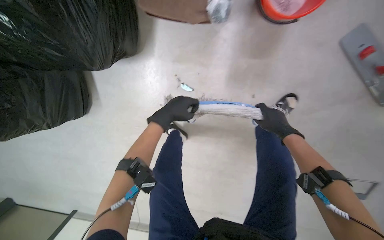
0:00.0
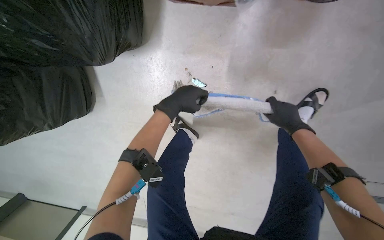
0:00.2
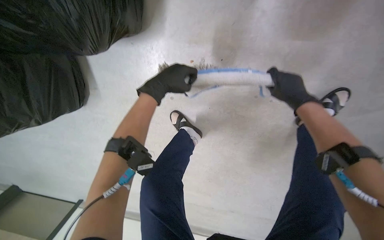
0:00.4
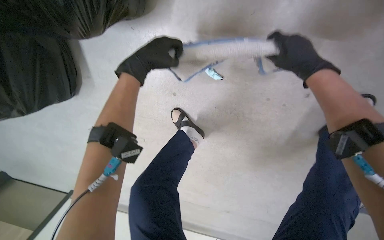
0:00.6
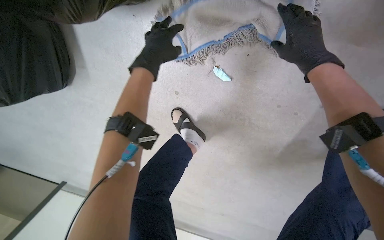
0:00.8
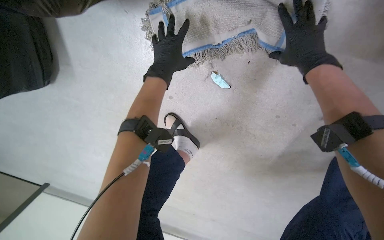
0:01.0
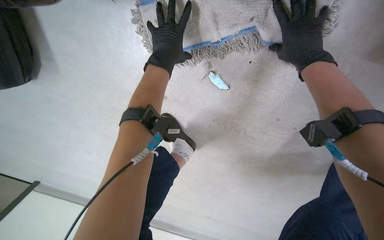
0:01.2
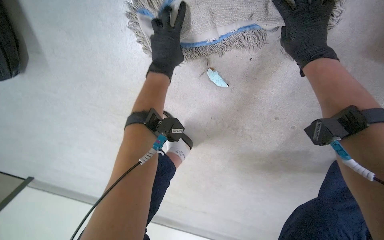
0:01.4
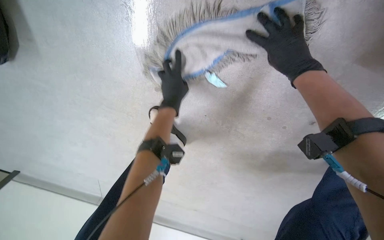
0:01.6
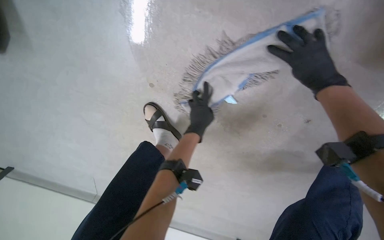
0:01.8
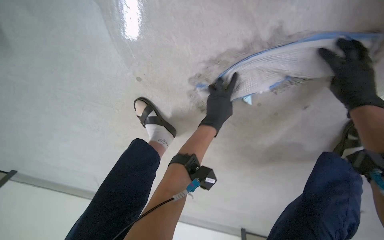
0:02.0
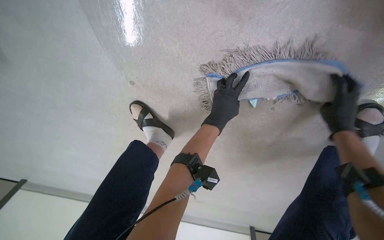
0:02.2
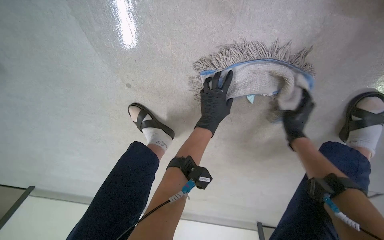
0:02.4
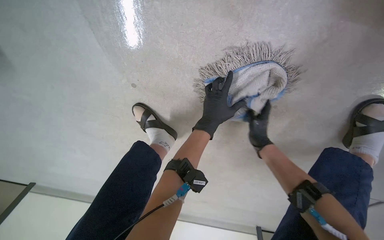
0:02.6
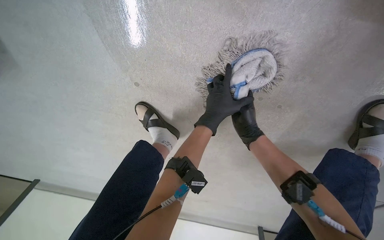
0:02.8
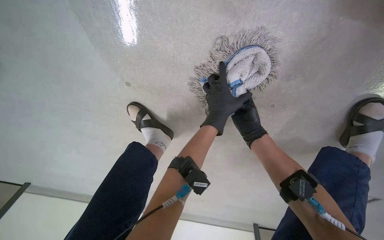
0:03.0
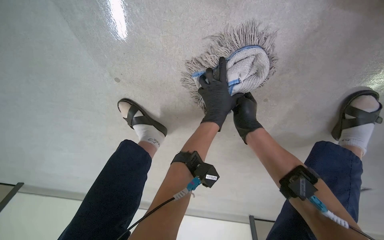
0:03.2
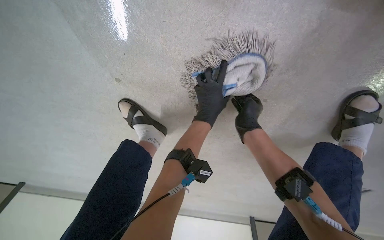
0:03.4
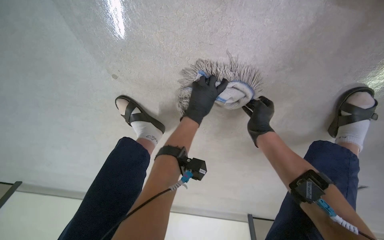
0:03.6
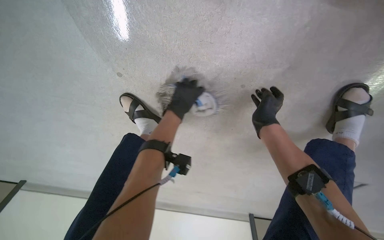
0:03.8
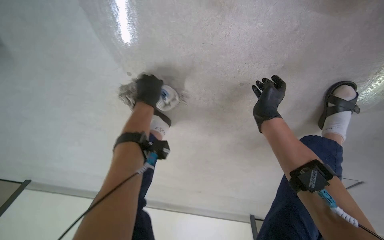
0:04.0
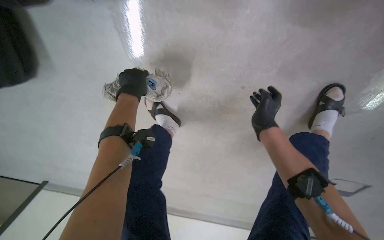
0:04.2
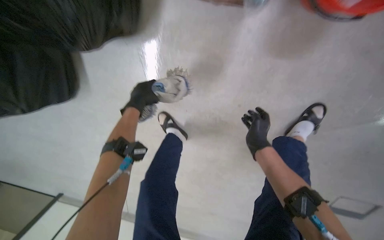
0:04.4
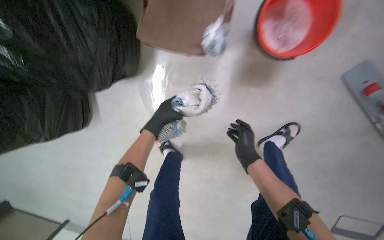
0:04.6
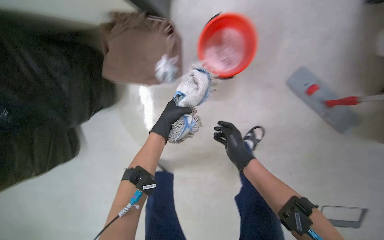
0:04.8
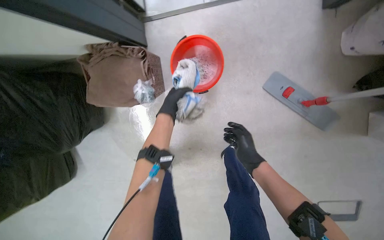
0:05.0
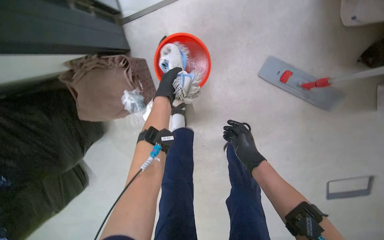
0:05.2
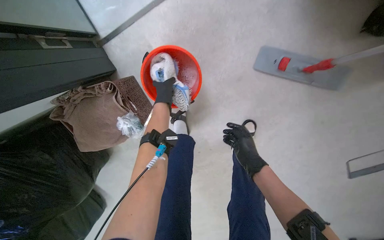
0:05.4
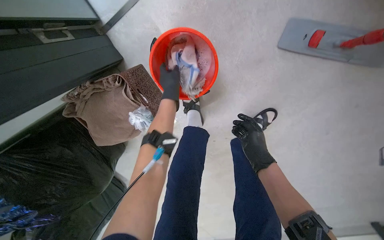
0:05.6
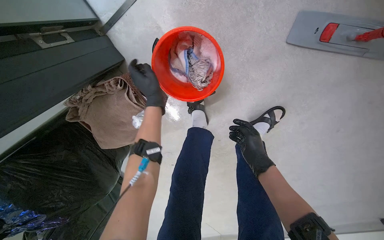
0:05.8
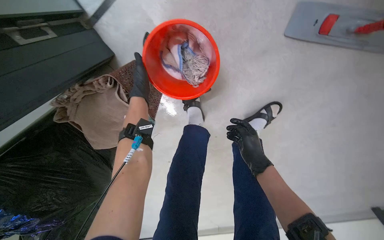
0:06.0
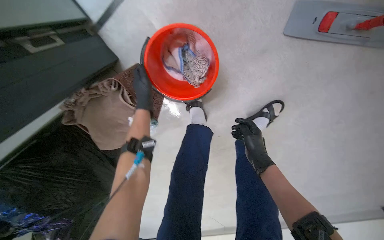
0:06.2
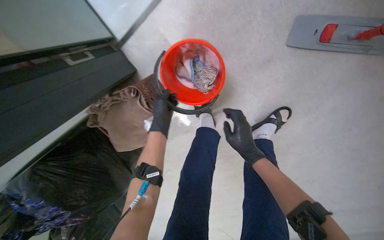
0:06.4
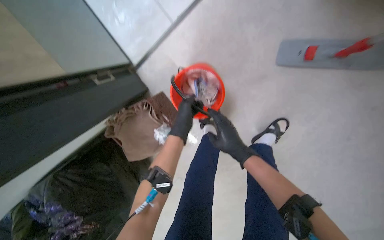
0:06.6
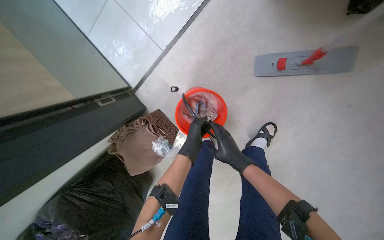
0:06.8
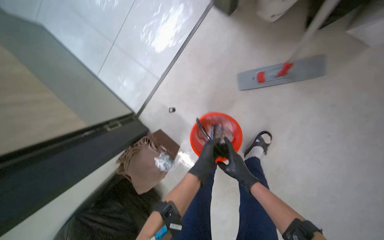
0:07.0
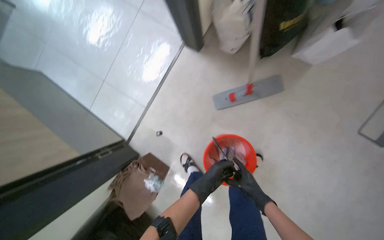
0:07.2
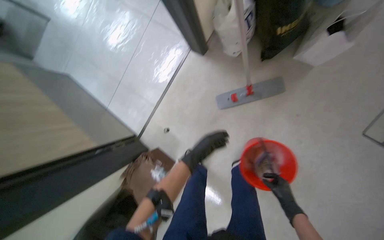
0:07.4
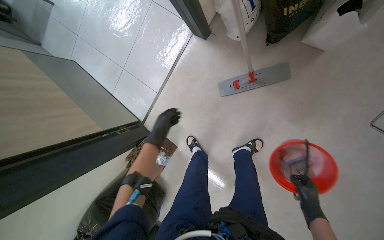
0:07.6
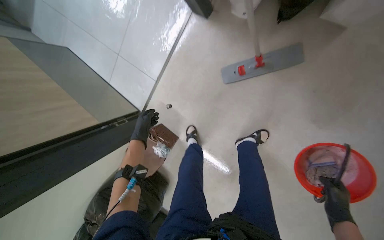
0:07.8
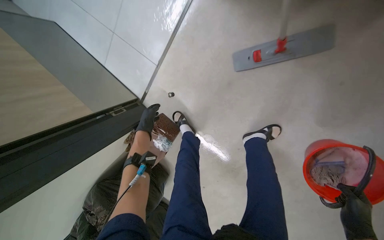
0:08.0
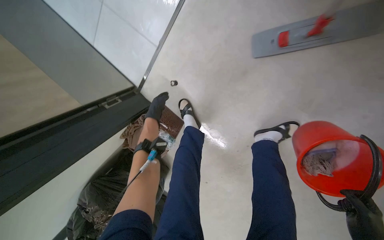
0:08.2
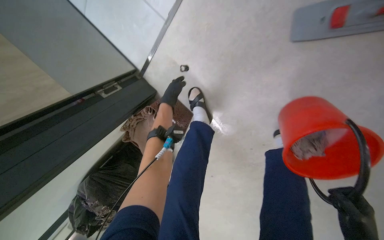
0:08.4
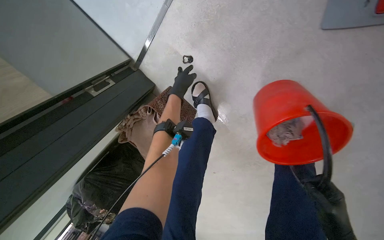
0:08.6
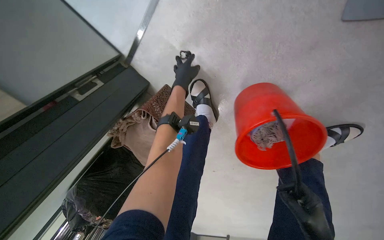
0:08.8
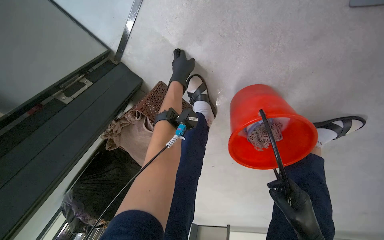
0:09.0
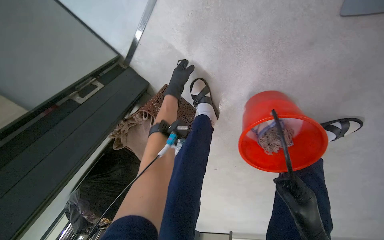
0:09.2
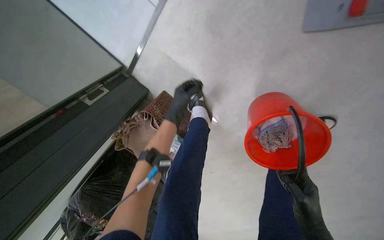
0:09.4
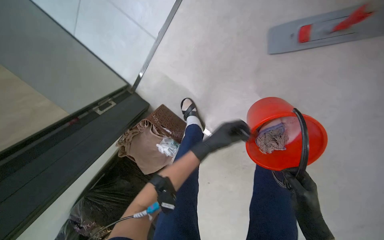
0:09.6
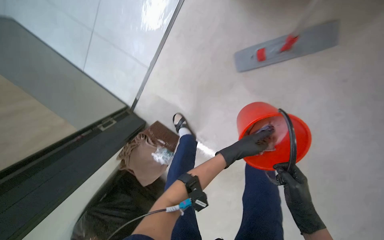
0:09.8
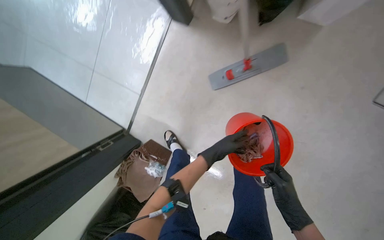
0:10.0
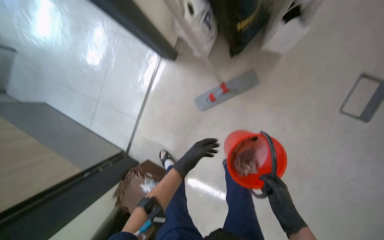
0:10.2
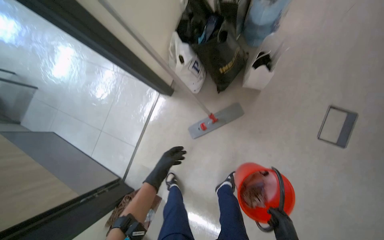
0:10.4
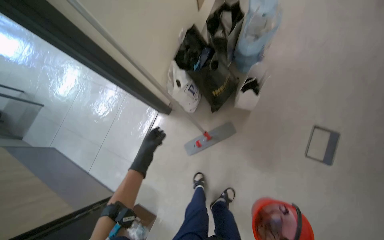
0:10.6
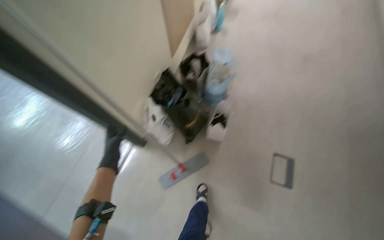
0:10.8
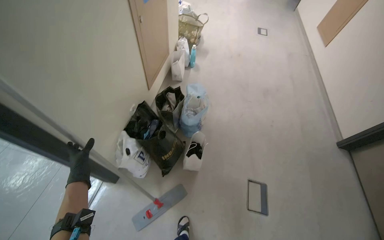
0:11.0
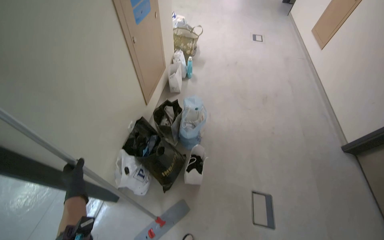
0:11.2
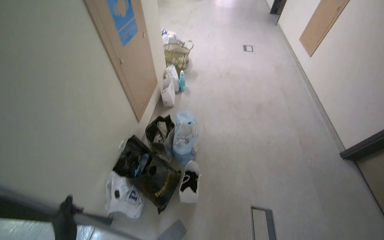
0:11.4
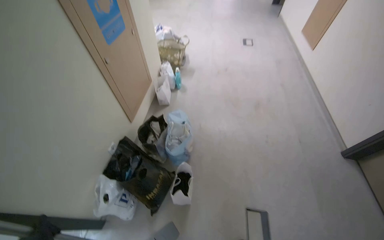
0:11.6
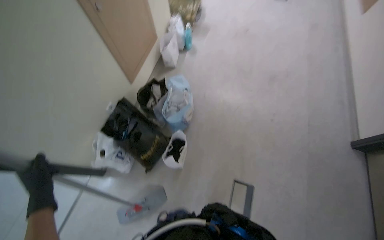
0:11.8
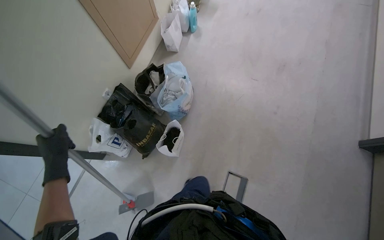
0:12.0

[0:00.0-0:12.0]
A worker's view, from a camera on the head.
Job: preparing cleaning supplies.
The whole recording: Cleaning mop head. The worker removes and wrings the mop pad in a bucket.
0:00.0 to 0:01.6: The camera is carried some 50 cm. The wearer looks roughly 20 degrees further downward.
0:03.0 to 0:04.4: The left hand is displaced to the left by about 35 cm.
0:04.4 to 0:06.0: The head travels roughly 50 cm. The scene rotates counterclockwise by about 40 degrees.
0:06.0 to 0:07.6: The camera is carried approximately 70 cm. The view swings roughly 20 degrees to the left. The wearer looks about 30 degrees further upward.
0:07.6 to 0:09.0: The camera is carried some 70 cm. The wearer looks roughly 40 degrees further downward.
0:09.0 to 0:10.4: The camera is carried roughly 90 cm. The view tips upward by roughly 55 degrees.
0:10.4 to 0:12.0: The camera is carried some 70 cm.

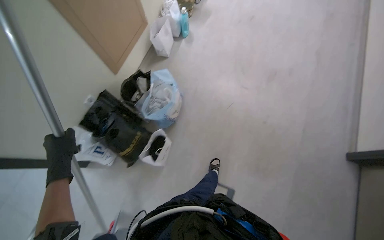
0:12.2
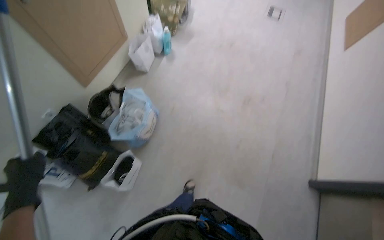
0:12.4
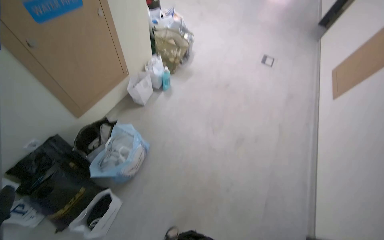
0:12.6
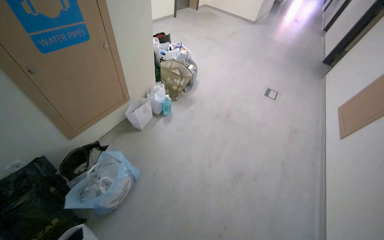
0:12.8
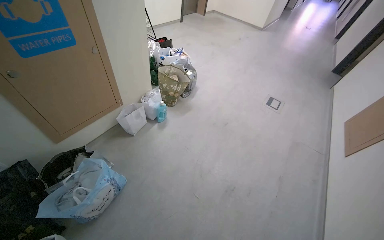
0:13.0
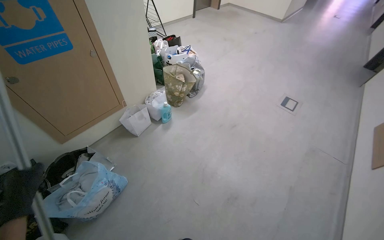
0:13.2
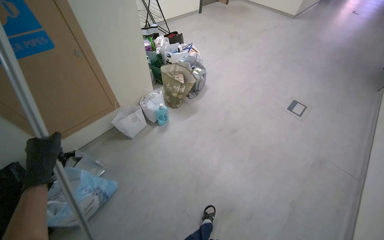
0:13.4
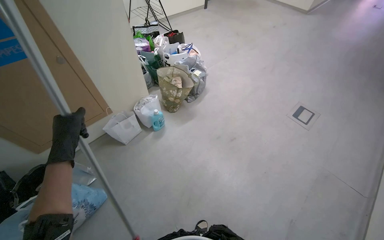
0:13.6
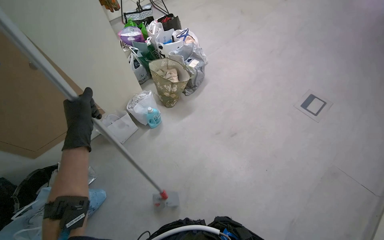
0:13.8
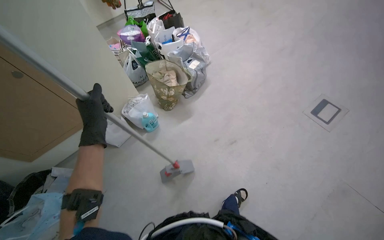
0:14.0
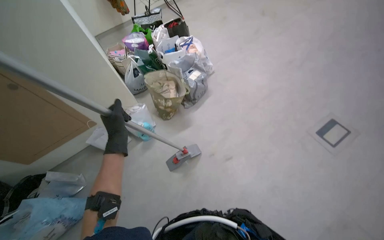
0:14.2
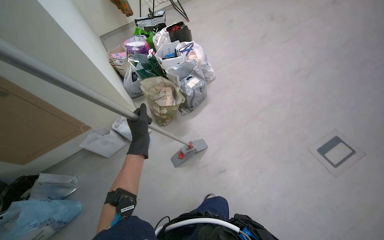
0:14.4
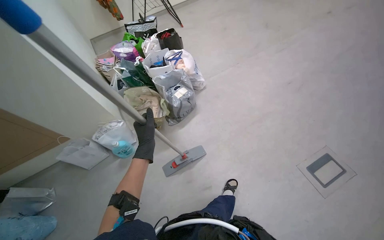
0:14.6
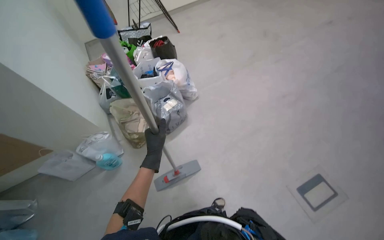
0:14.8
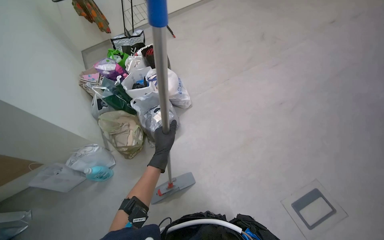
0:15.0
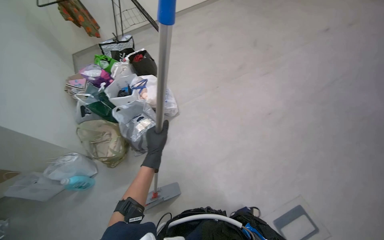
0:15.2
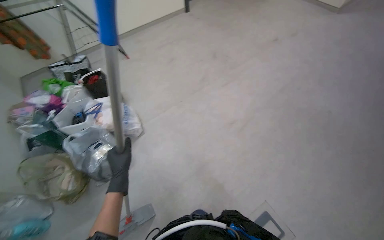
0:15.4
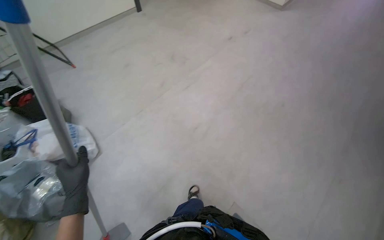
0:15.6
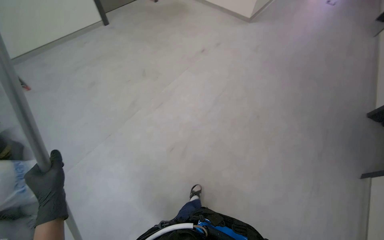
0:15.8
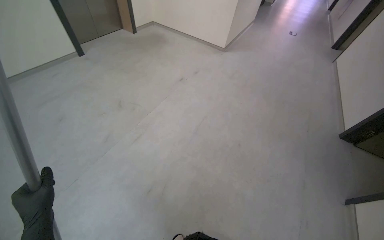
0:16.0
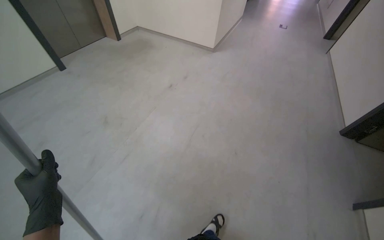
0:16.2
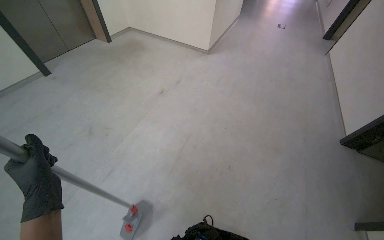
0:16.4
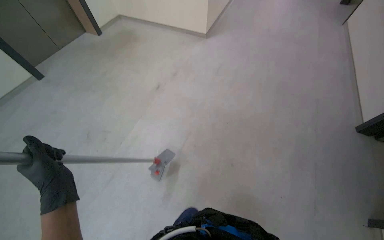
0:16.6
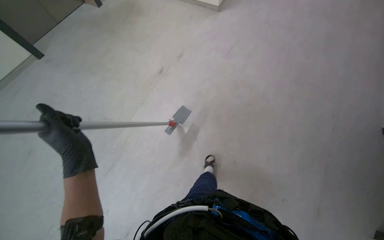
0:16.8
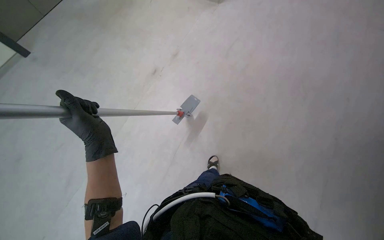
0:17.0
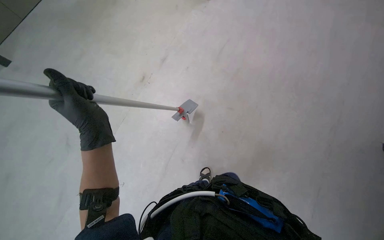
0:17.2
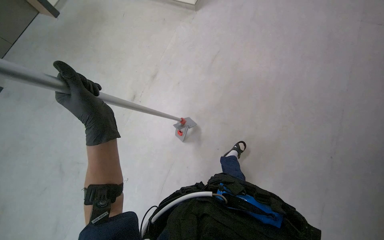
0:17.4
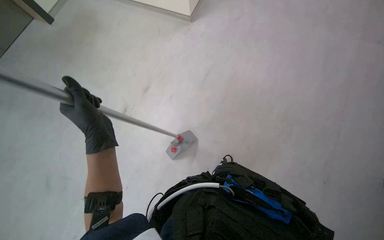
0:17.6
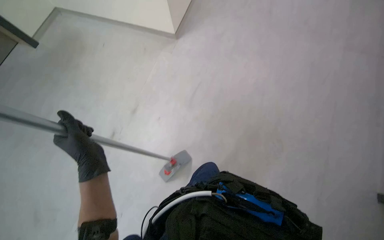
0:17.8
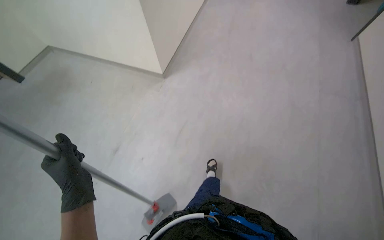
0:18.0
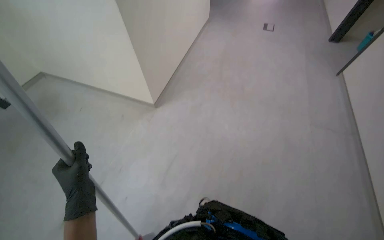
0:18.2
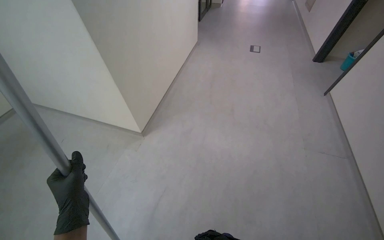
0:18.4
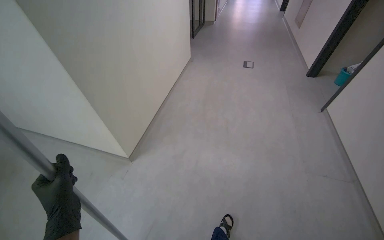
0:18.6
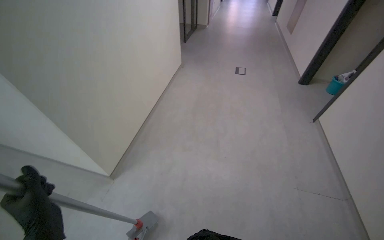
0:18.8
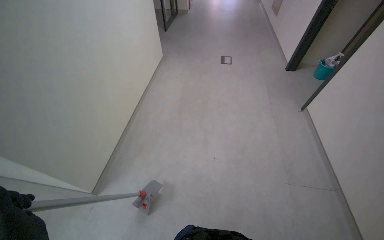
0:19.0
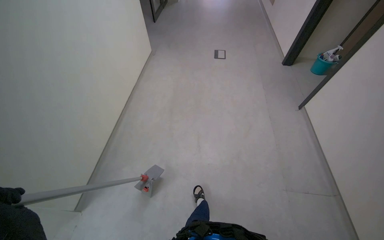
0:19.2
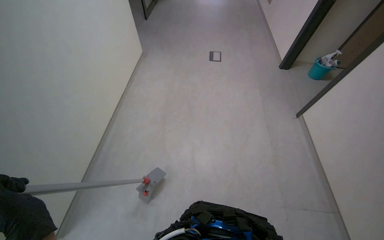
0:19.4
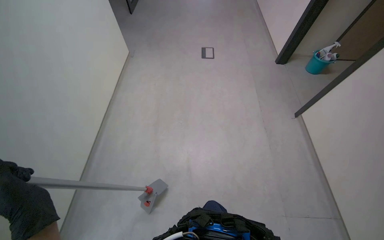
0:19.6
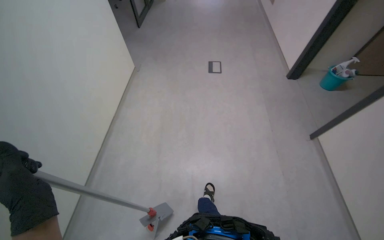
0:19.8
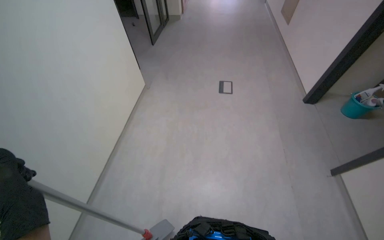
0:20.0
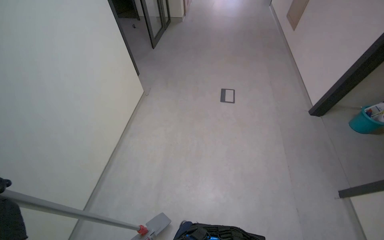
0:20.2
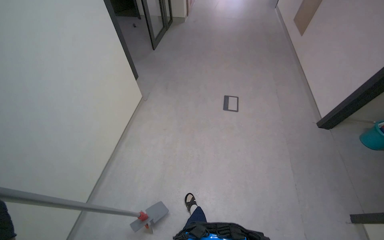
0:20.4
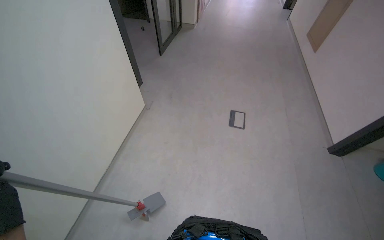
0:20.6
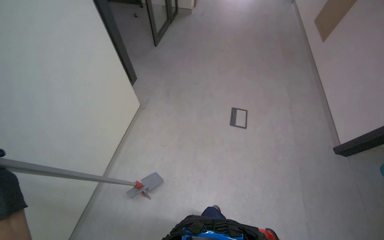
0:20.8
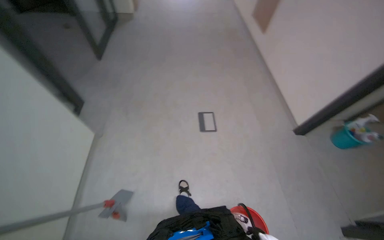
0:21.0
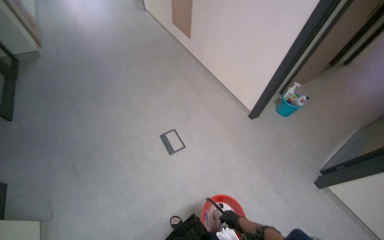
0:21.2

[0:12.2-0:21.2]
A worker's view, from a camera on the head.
Job: preparing cleaning supplies.
The whole recording: Cleaning mop head. The worker removes and wrings the mop pad in a bucket.
0:12.2 to 0:13.8: The camera travels approximately 1.5 m. The wearer looks some 20 degrees further to the left. The view tilts approximately 15 degrees upward.
0:13.8 to 0:15.2: The camera is carried about 1.5 m. The wearer's head swings some 15 degrees to the left.
0:15.2 to 0:16.6: The wearer moves some 1.5 m. The head turns to the right by approximately 40 degrees.
0:18.2 to 0:19.8: The wearer moves roughly 1 m.
0:19.8 to 0:21.2: The camera travels about 1 m. The wearer's head swings about 35 degrees to the right.
